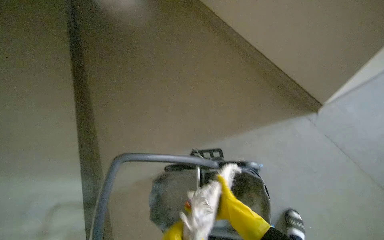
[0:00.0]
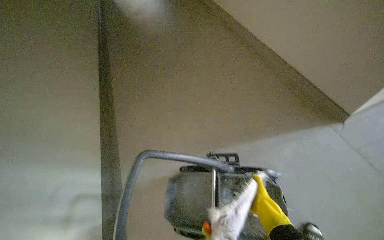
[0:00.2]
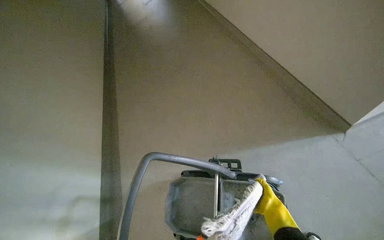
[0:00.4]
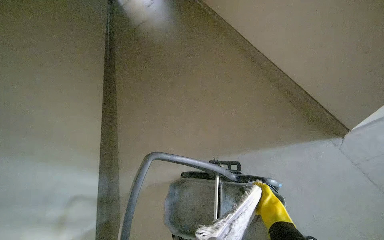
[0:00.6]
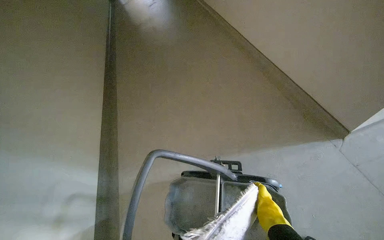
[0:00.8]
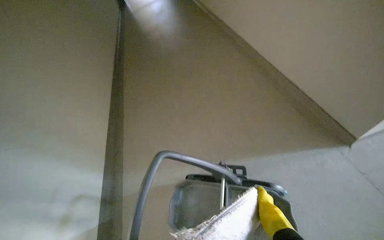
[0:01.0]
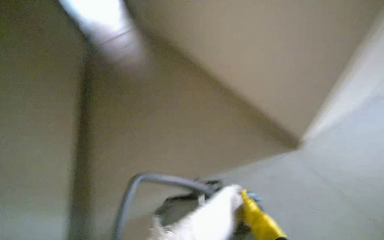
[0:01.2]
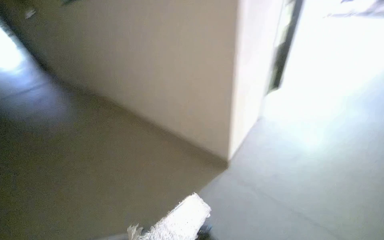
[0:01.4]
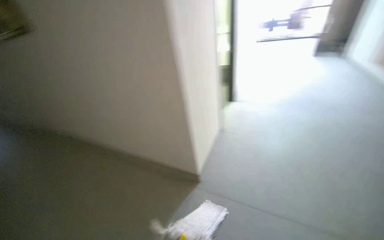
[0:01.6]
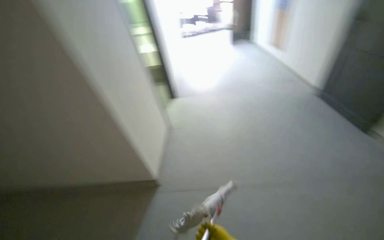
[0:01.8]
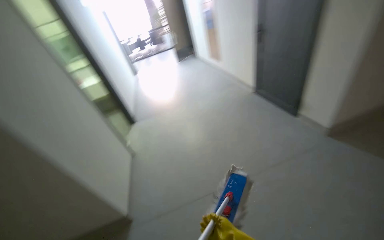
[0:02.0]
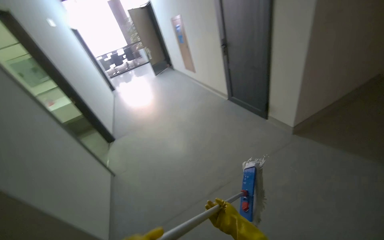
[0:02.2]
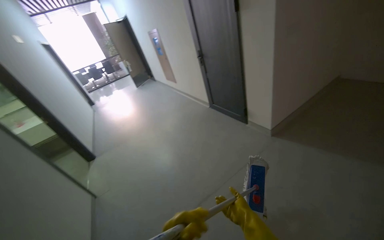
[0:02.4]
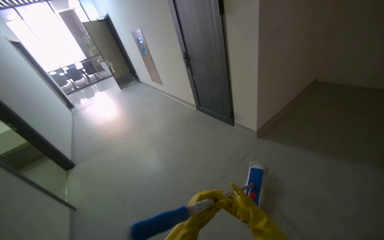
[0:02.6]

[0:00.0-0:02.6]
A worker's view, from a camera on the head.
Job: preparing cleaning supplies.
The whole recording: Preparing mopping equipment. The worker prepares the mop head by cleaning and attaching it to the handle.
0:00.0 to 0:01.2: The wearer looks roughly 15 degrees further upward.

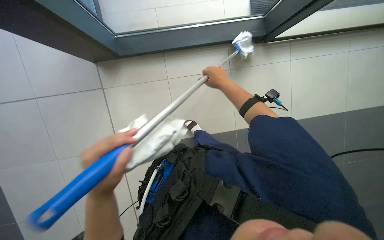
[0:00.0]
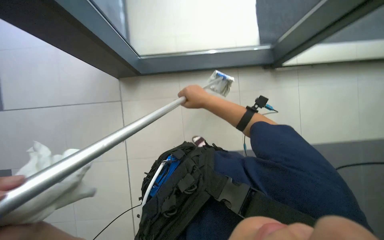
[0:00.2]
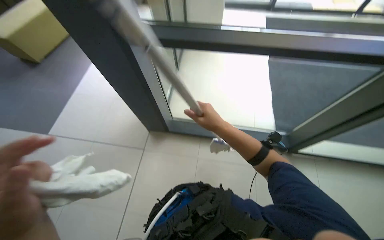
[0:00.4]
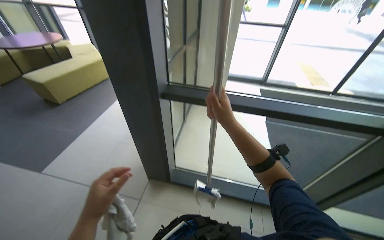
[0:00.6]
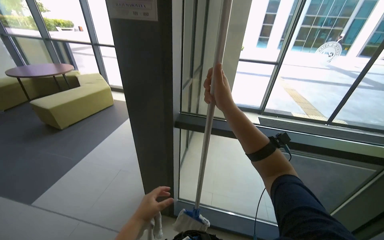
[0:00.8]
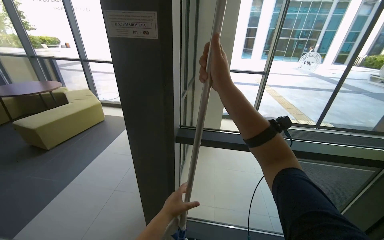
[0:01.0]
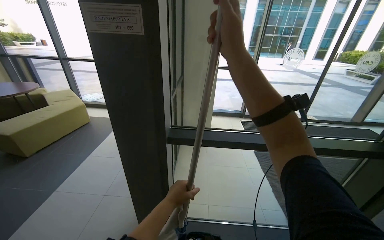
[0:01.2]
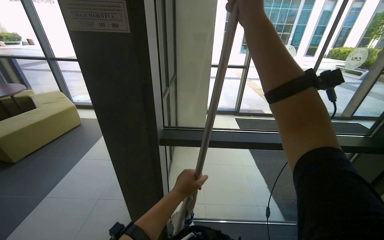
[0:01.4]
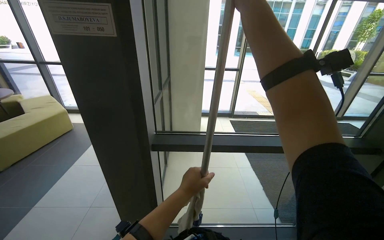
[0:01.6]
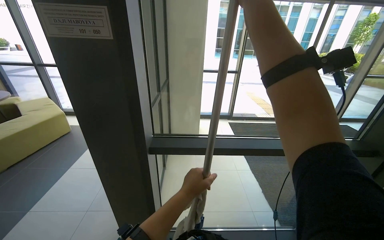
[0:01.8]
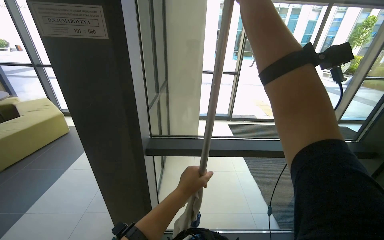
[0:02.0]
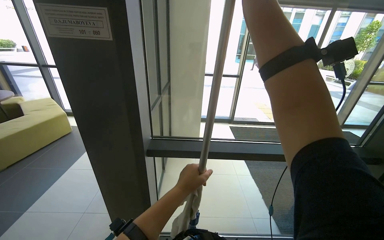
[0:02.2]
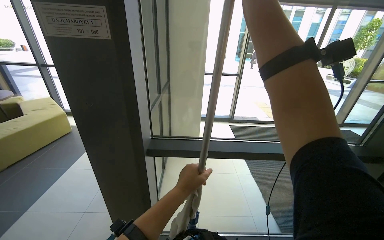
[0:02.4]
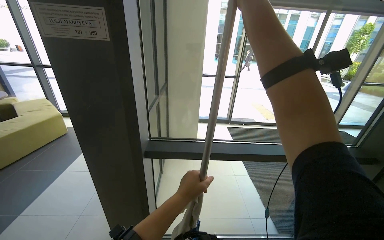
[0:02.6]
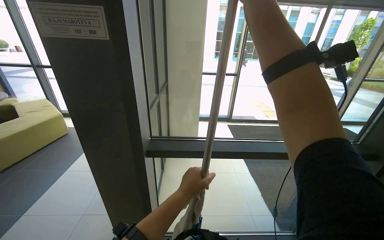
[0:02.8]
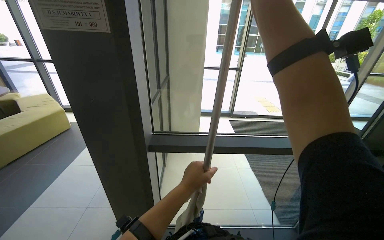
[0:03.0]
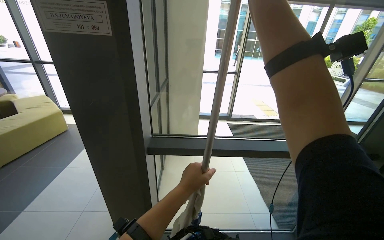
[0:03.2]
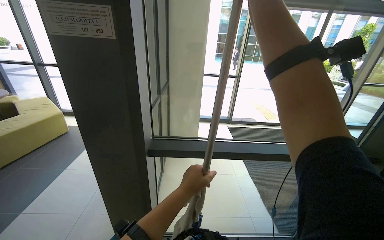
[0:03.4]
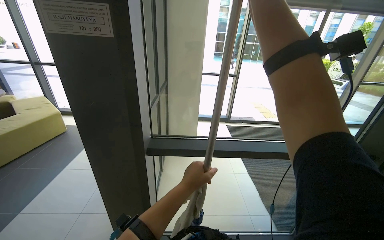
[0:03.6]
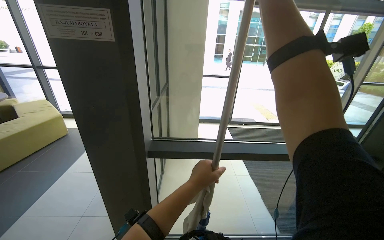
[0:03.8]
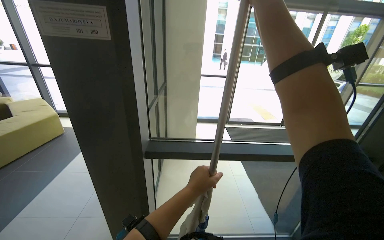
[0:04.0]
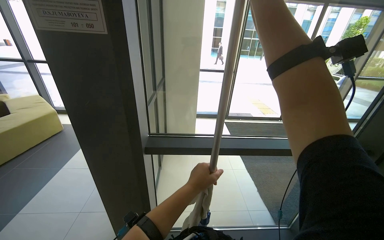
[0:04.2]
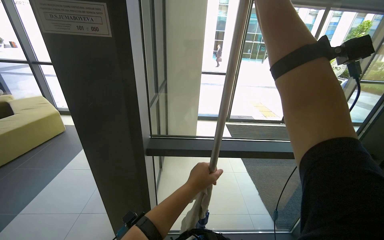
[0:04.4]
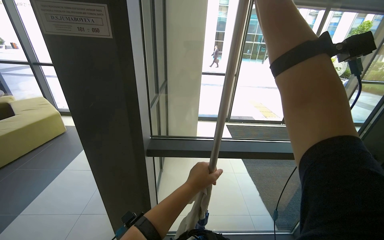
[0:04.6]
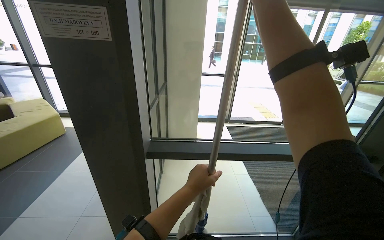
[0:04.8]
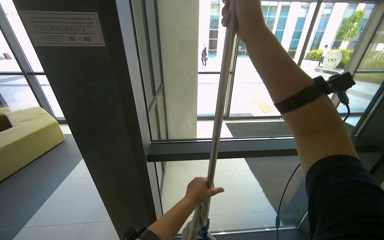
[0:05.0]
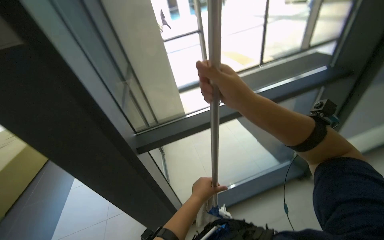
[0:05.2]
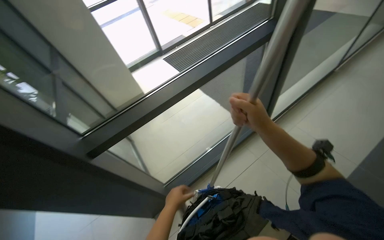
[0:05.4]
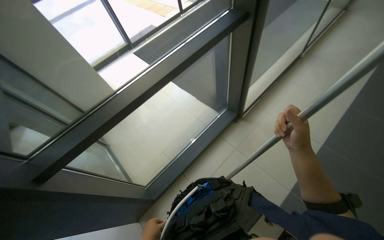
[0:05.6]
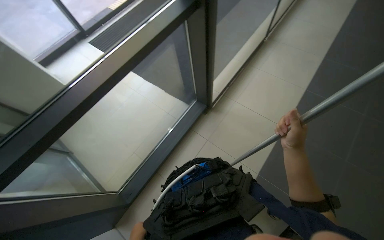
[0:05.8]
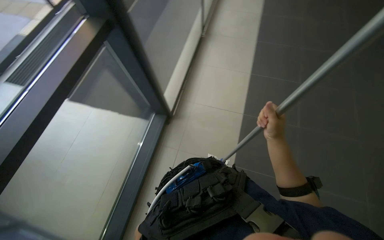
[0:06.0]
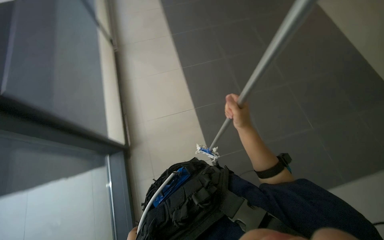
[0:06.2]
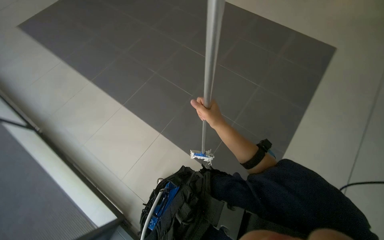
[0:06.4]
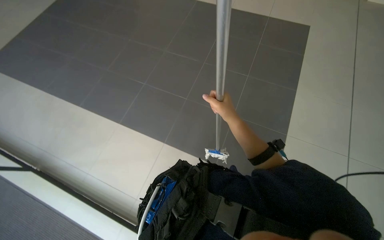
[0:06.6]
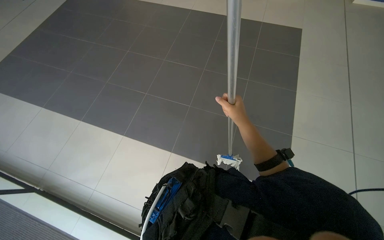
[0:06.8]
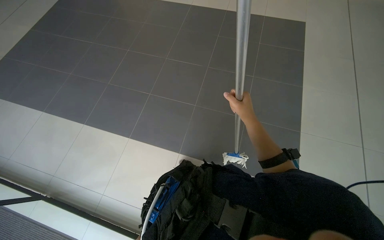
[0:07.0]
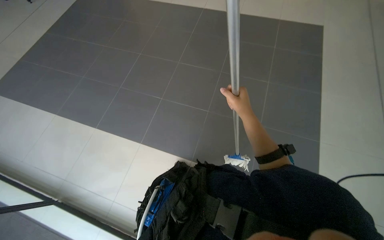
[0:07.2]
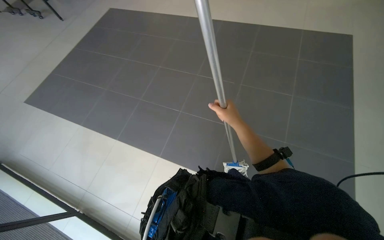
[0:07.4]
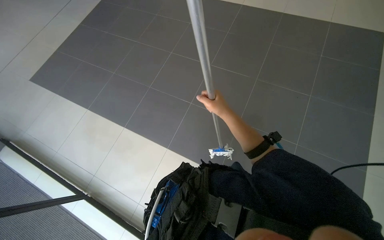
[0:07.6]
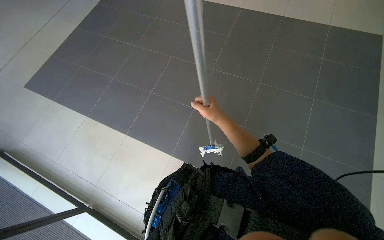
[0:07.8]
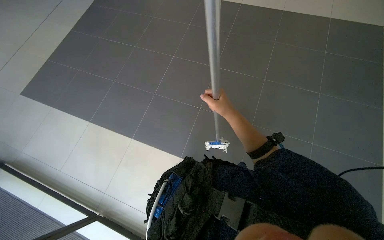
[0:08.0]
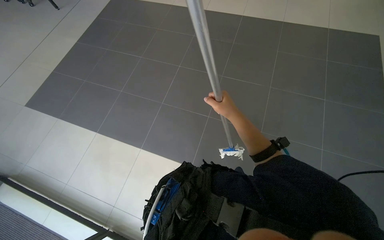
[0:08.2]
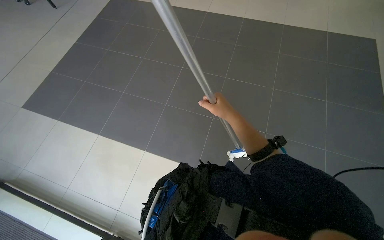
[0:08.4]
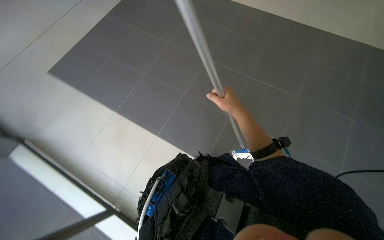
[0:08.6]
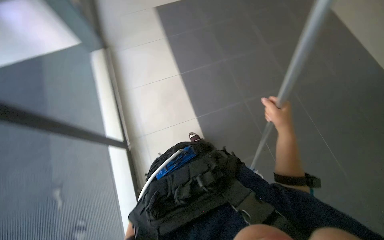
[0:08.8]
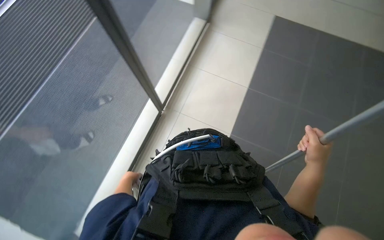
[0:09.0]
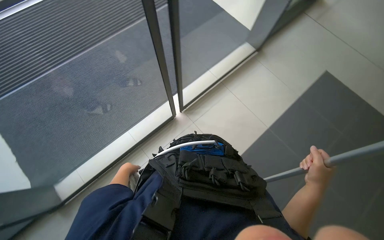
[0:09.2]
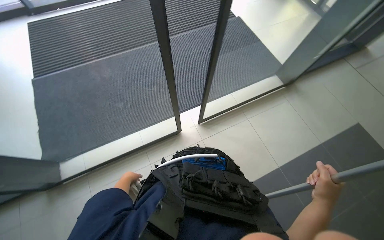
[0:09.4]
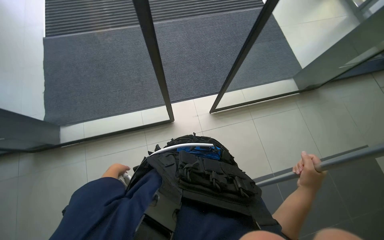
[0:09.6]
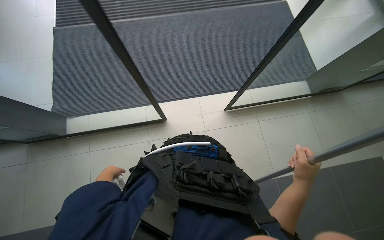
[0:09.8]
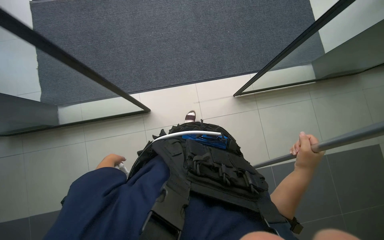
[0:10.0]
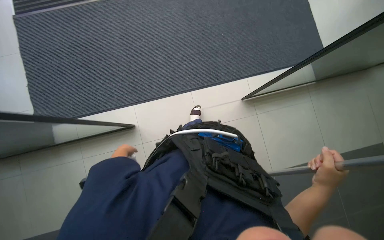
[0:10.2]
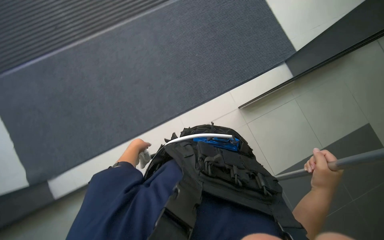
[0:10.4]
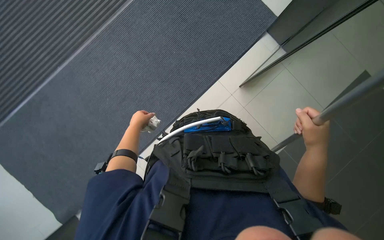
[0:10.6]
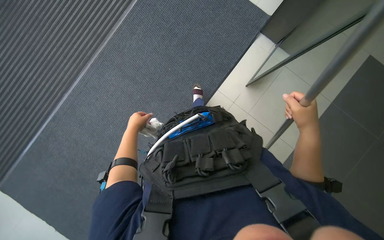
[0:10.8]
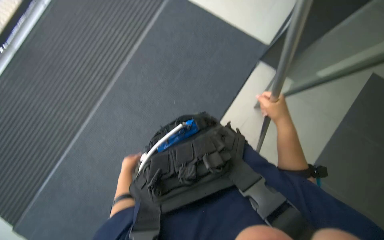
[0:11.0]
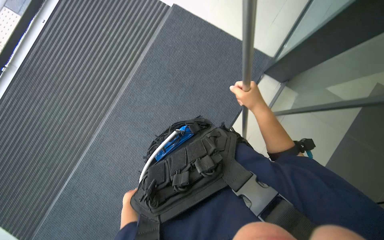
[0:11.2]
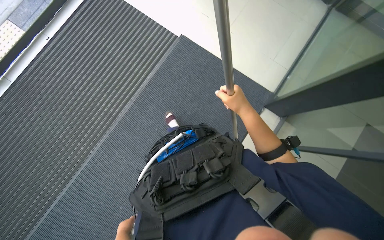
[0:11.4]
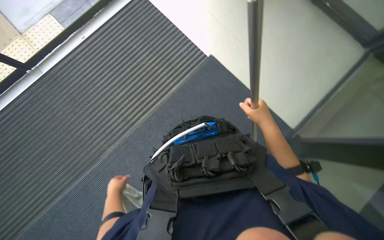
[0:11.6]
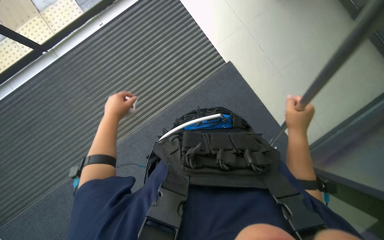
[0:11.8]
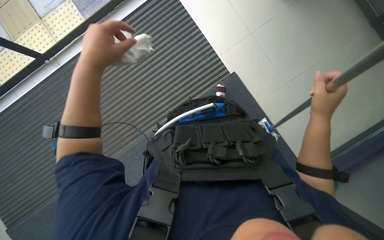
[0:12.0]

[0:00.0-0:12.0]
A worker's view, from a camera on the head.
Job: cleaning windows.
The whole recording: Cleaning glass wall with long-handled tool. The worker cleans the glass wall using a long-handled tool.
0:00.0 to 0:01.6: The camera pitches upward, by roughly 65 degrees.
0:04.4 to 0:06.0: The wearer moves about 40 cm. The head rotates approximately 75 degrees to the right. The view tips downward by roughly 30 degrees.
0:06.0 to 0:07.6: The camera is carried approximately 70 cm.
0:07.6 to 0:09.0: The wearer moves about 60 cm. The head rotates some 55 degrees to the left.
0:09.0 to 0:10.4: The head rotates roughly 45 degrees to the left.

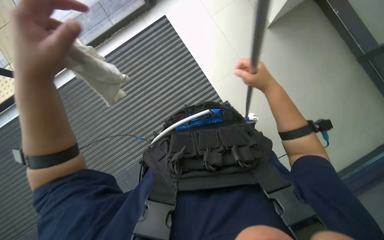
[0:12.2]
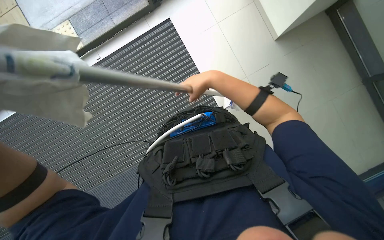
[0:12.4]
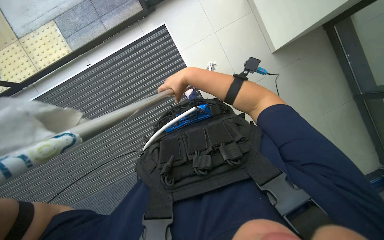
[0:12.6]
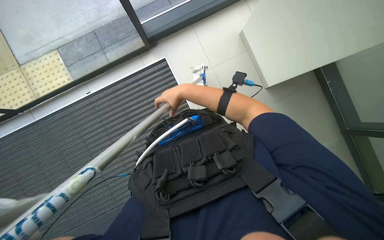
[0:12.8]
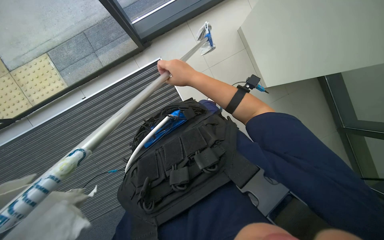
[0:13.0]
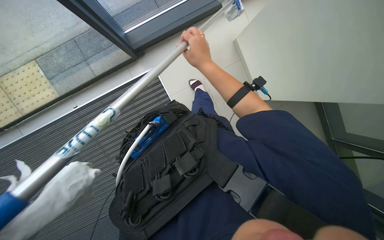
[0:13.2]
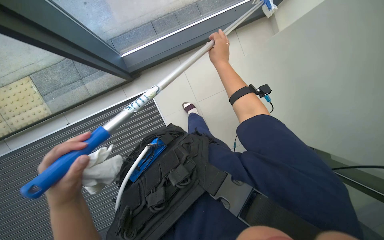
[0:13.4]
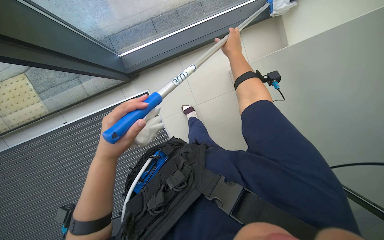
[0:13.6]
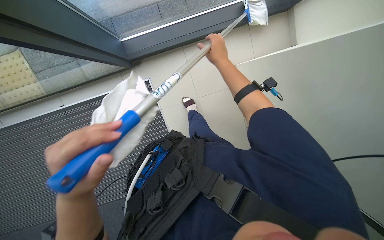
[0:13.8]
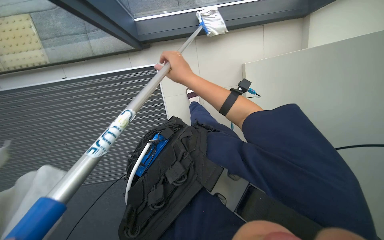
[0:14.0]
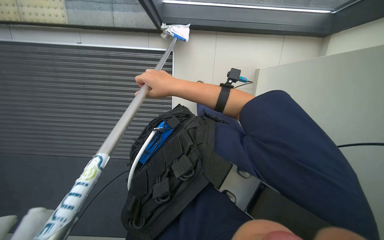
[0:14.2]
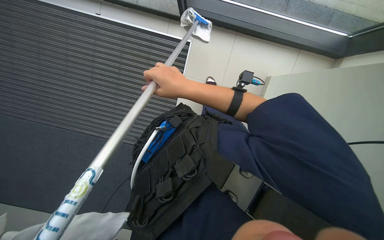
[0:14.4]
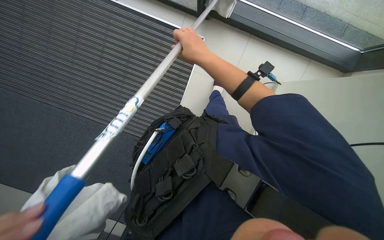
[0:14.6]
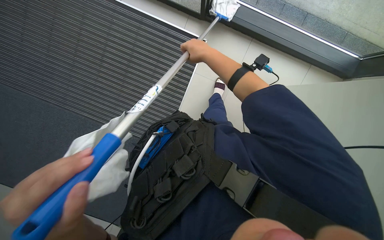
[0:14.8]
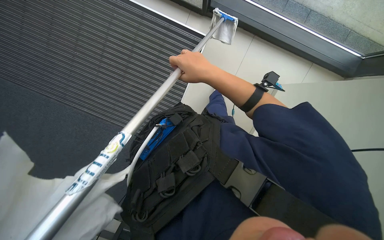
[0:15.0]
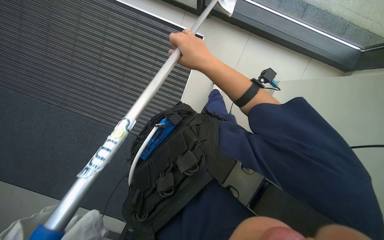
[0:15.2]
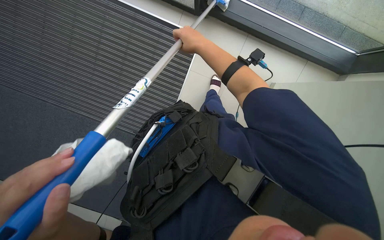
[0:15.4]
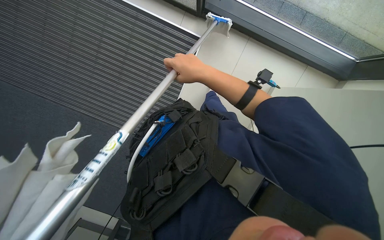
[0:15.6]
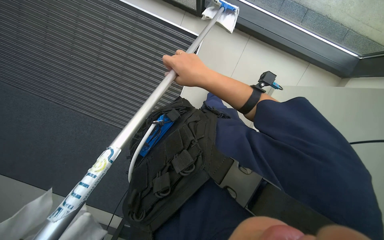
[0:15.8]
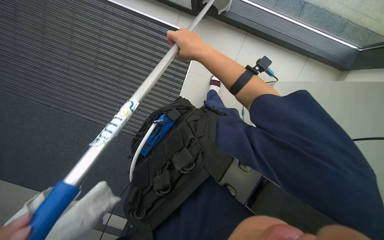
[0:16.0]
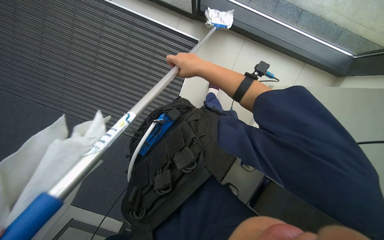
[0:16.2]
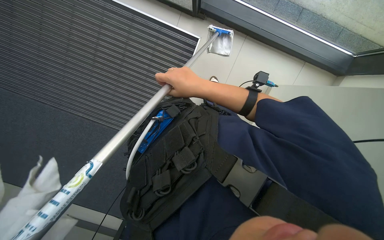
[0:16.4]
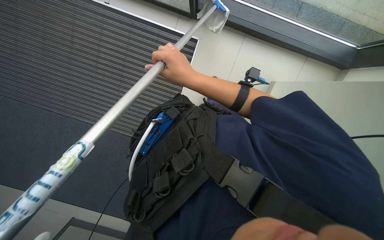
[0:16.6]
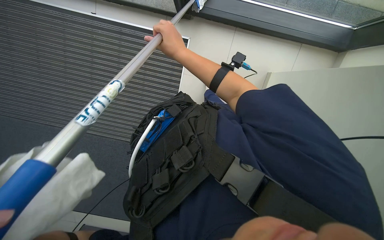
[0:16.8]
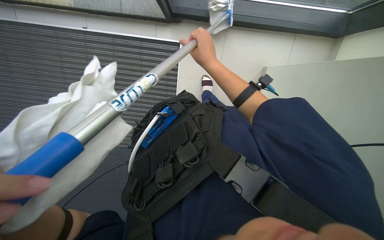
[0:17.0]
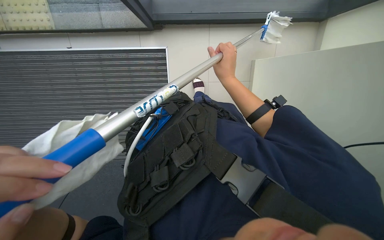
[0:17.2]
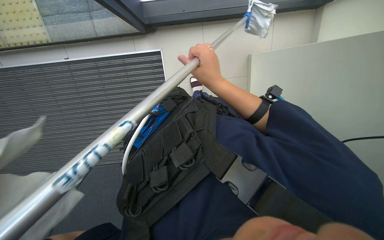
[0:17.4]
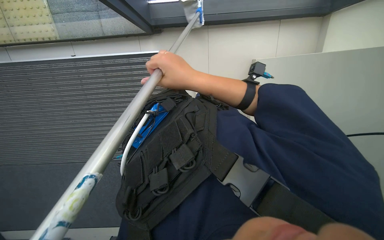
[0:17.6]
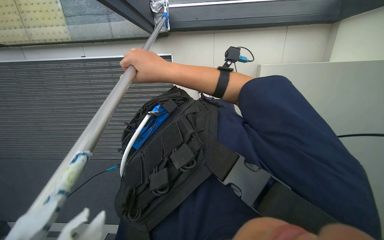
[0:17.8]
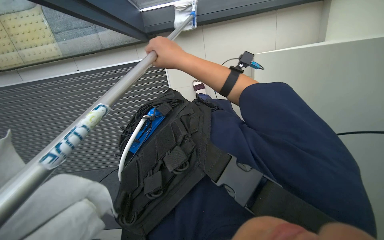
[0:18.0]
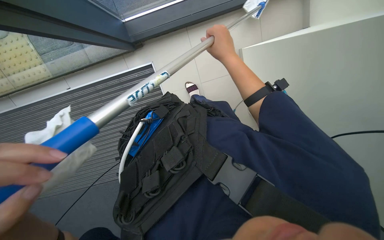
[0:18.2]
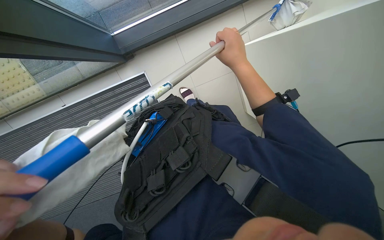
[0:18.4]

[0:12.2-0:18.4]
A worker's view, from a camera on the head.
Job: cleaning windows.
The whole recording: Cleaning glass wall with long-handled tool. The worker cleans the glass wall using a long-handled tool.
0:12.2 to 0:13.8: The right hand shifts approximately 25 cm farther from the camera.
0:13.8 to 0:15.4: The right hand goes approximately 15 cm to the left.
0:15.4 to 0:16.8: The right hand moves up and down the picture over approximately 10 cm, changing direction 3 times.
0:16.8 to 0:18.4: The scene rotates counterclockwise by about 35 degrees. The right hand moves left and right over approximately 20 cm, changing direction 2 times.
